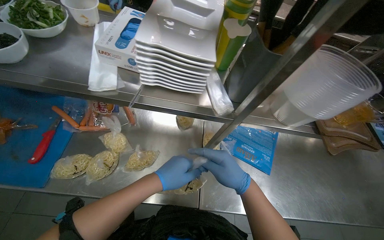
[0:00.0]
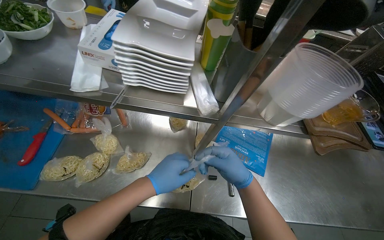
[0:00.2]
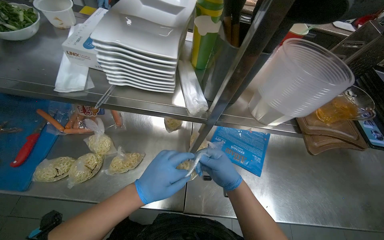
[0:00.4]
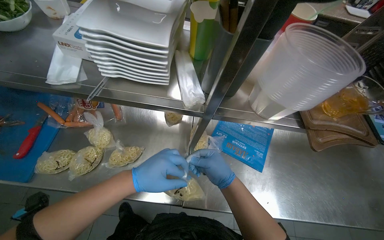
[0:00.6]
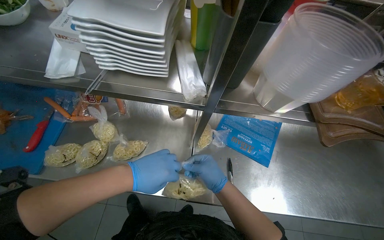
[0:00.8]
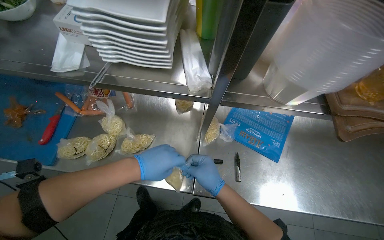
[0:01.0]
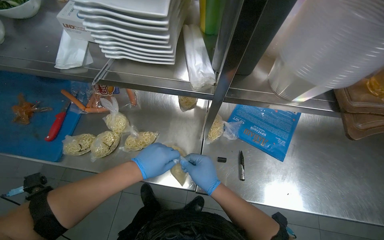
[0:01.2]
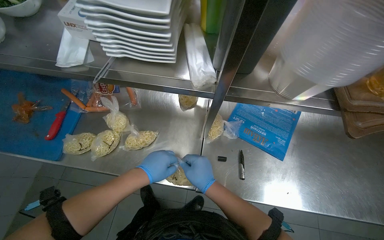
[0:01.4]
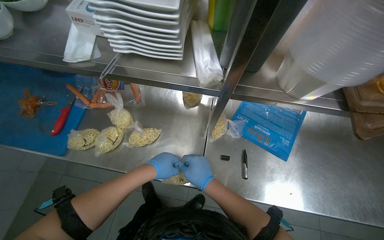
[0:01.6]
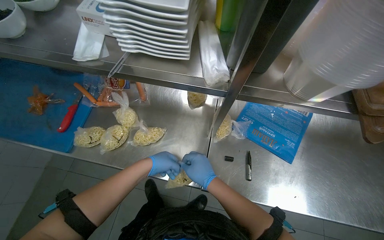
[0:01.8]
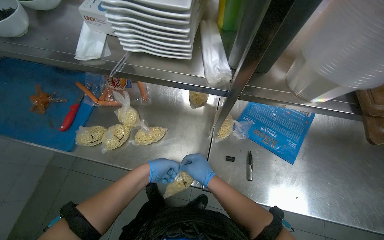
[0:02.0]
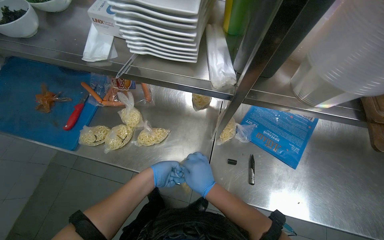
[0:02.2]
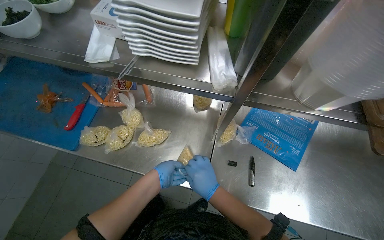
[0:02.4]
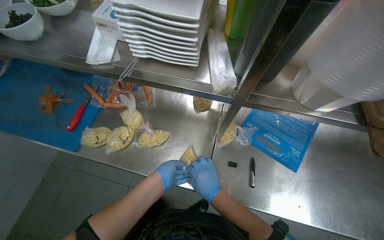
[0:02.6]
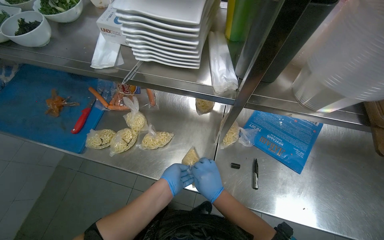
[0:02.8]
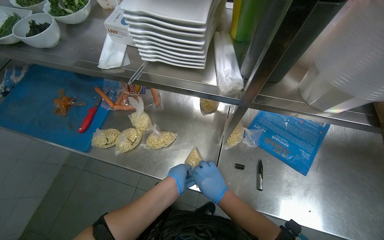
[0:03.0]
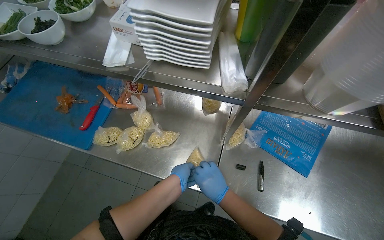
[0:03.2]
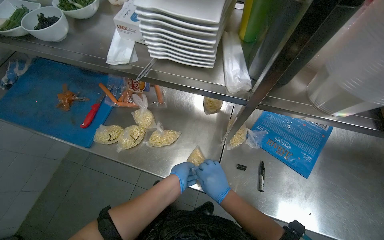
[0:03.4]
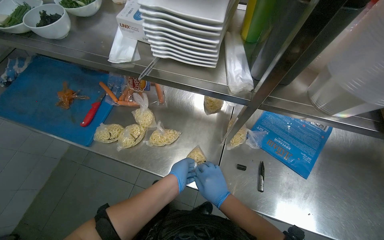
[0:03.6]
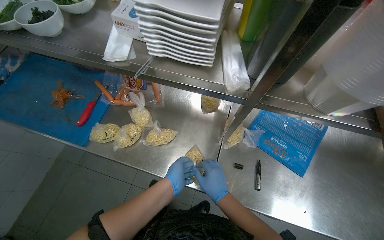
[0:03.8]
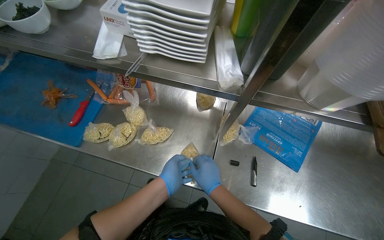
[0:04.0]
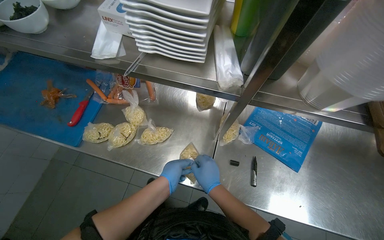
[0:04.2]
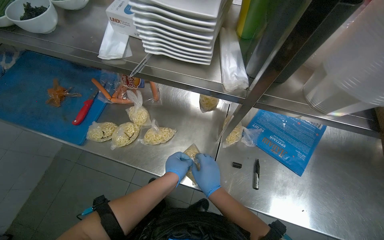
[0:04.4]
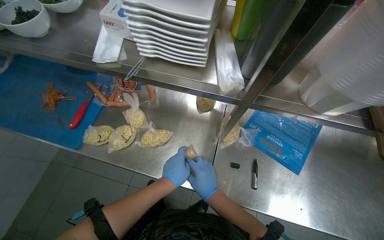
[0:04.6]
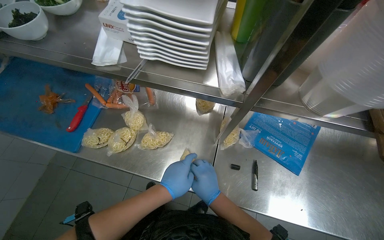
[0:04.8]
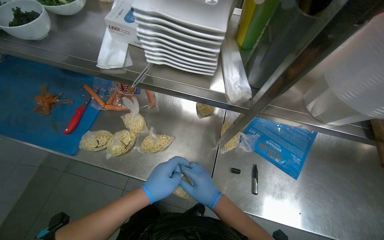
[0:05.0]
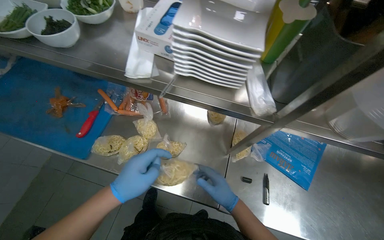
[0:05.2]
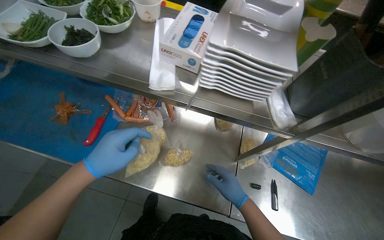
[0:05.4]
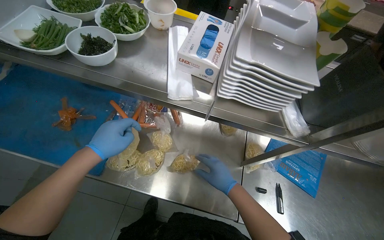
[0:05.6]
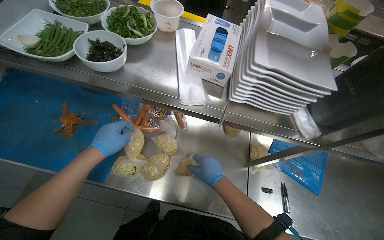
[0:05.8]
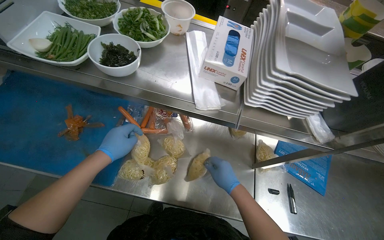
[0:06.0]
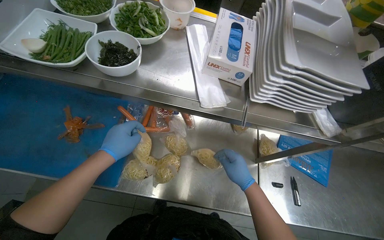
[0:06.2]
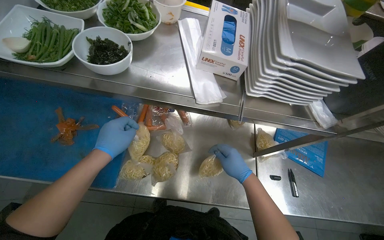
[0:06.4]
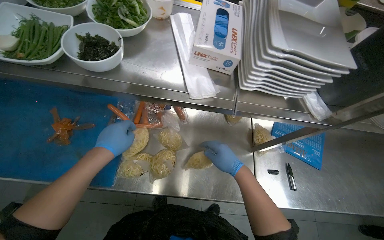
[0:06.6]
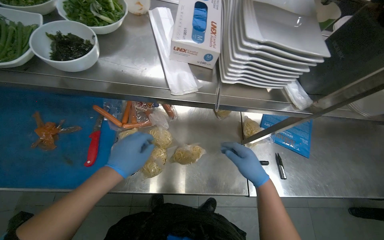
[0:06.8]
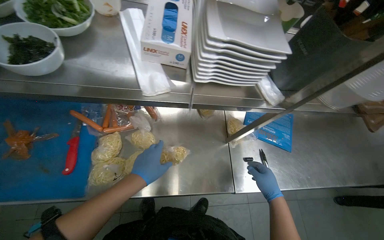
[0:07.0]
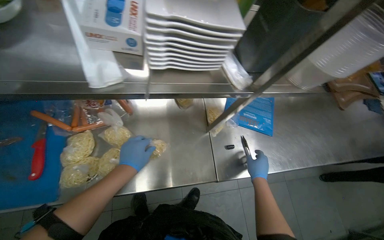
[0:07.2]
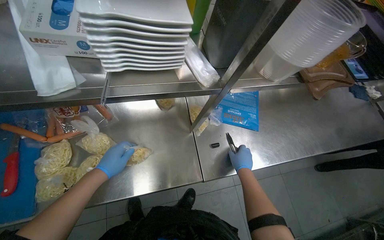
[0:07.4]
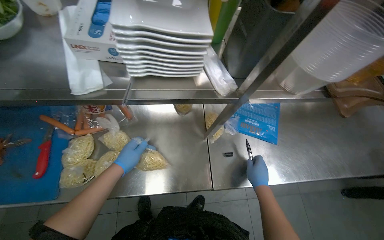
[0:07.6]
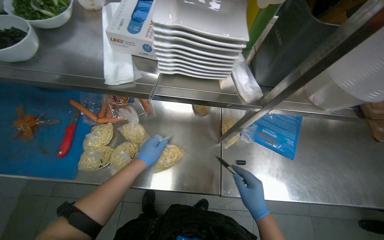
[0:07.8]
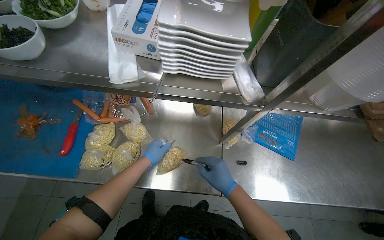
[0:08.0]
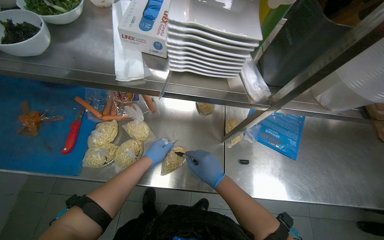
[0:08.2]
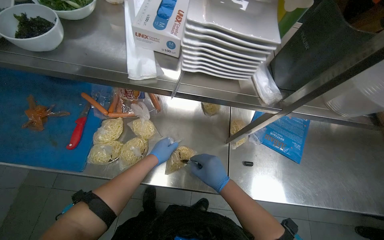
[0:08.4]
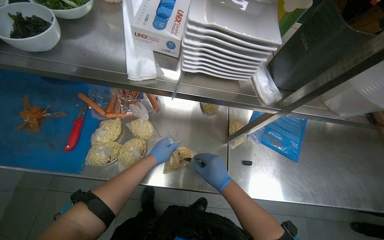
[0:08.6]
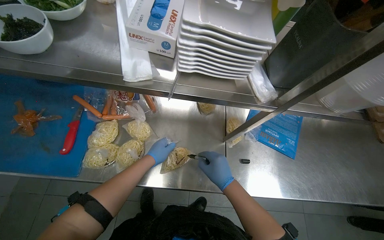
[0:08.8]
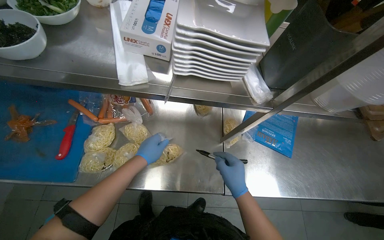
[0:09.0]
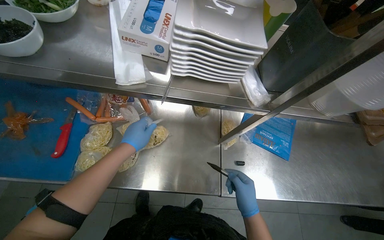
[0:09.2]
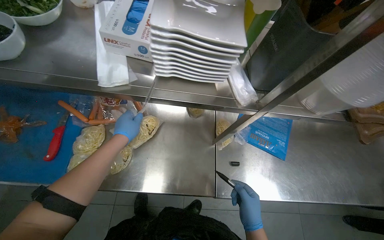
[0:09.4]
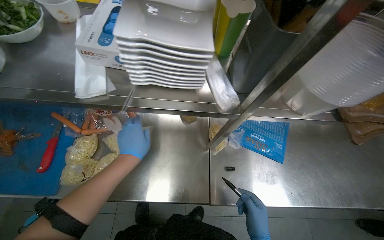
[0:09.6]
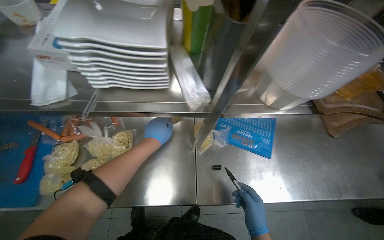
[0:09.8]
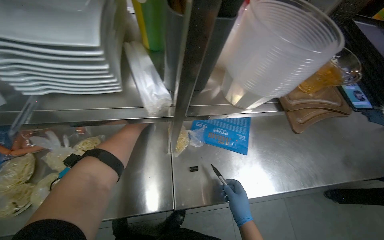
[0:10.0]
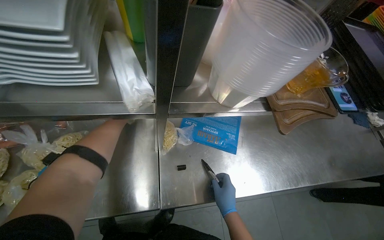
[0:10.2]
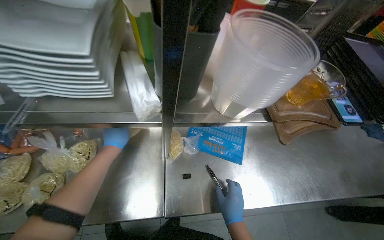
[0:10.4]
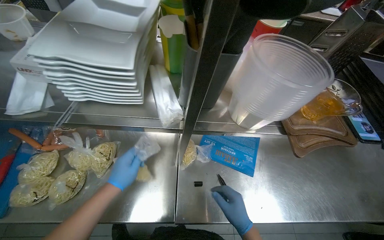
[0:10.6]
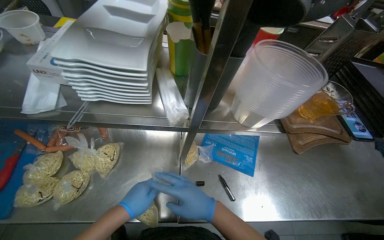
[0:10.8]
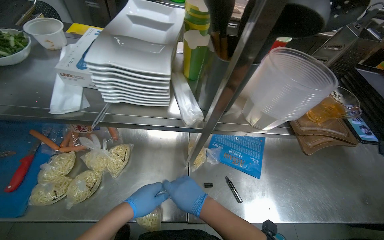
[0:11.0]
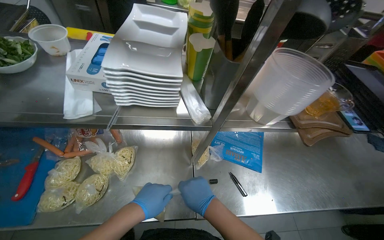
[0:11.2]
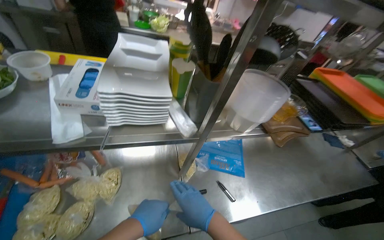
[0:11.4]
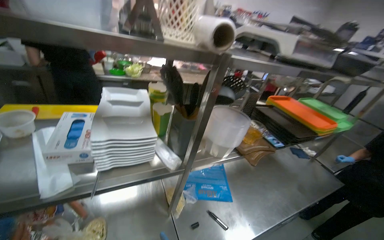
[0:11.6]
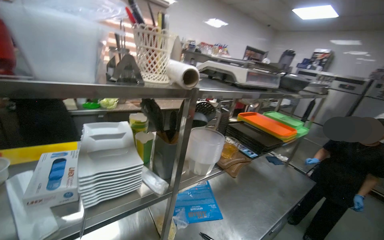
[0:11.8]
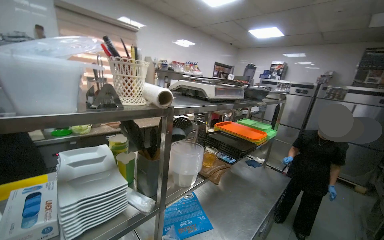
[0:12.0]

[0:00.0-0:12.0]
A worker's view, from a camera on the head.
Job: preparing food.
The whole recording: Preparing noodle portions. The worker seals individual portions of noodles into plastic bags.
0:00.0 to 0:01.6: Both hands move farther from the camera, some 10 cm.
0:01.6 to 0:04.4: The hands make small movements and keep their place.
0:04.4 to 0:06.0: The left hand shifts roughly 50 cm to the left and up the picture.
0:06.0 to 0:07.6: The right hand moves to the right, roughly 30 cm.
0:07.6 to 0:09.0: The right hand is displaced to the left by some 15 cm.
0:10.4 to 0:12.0: The head turns to the right by about 40 degrees. The view tilts some 40 degrees upward.

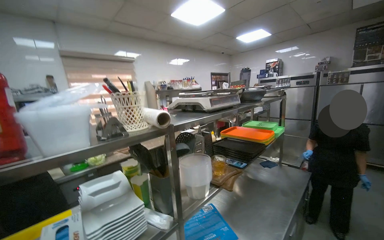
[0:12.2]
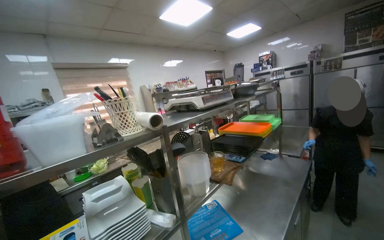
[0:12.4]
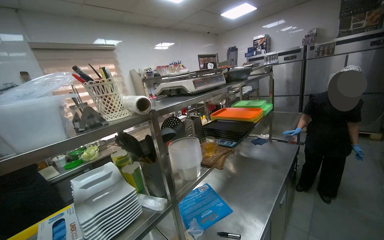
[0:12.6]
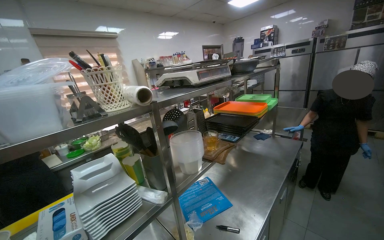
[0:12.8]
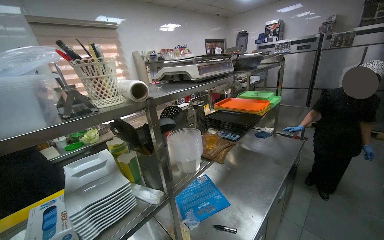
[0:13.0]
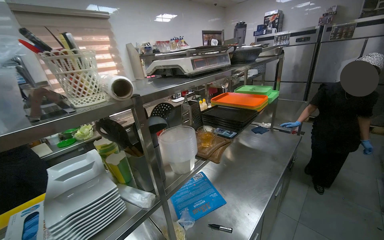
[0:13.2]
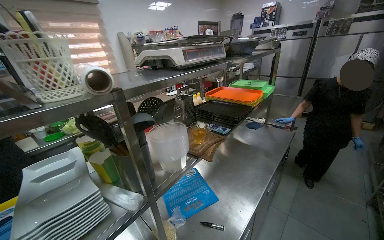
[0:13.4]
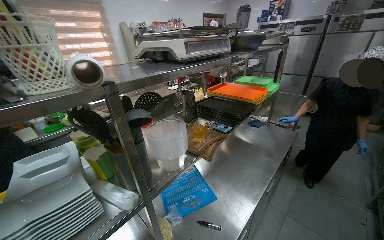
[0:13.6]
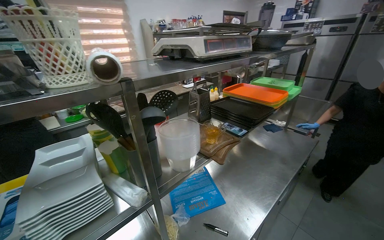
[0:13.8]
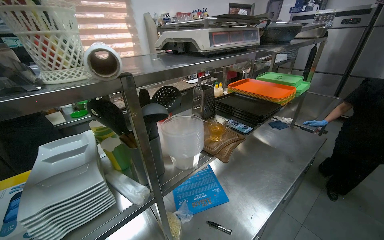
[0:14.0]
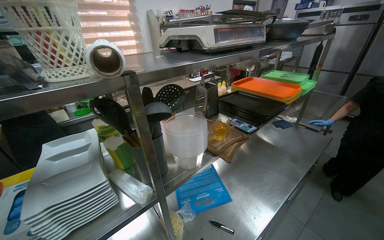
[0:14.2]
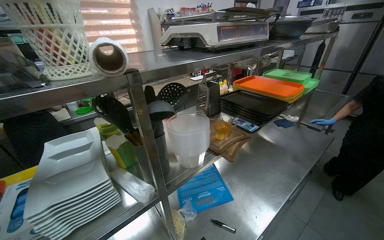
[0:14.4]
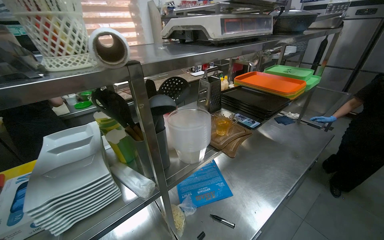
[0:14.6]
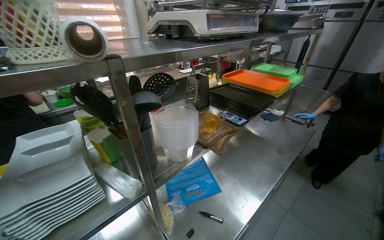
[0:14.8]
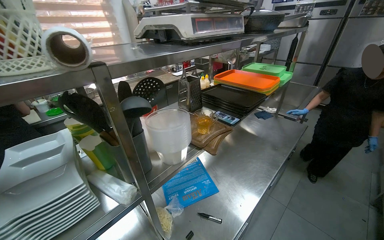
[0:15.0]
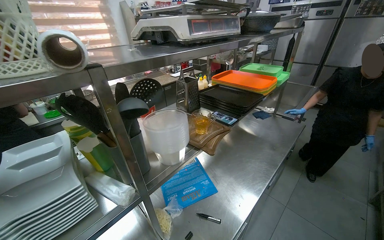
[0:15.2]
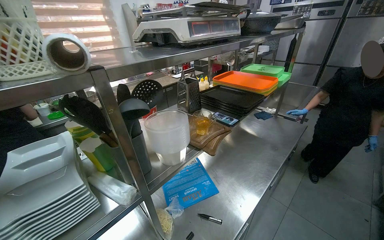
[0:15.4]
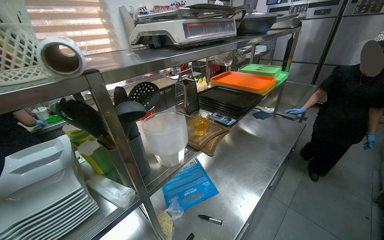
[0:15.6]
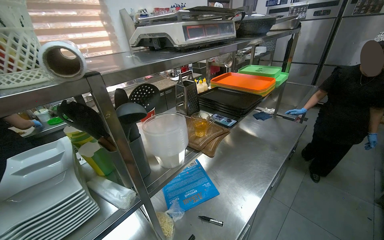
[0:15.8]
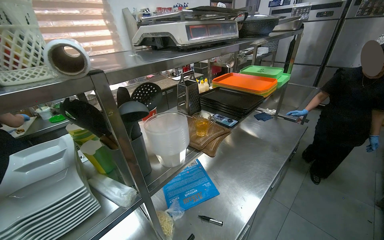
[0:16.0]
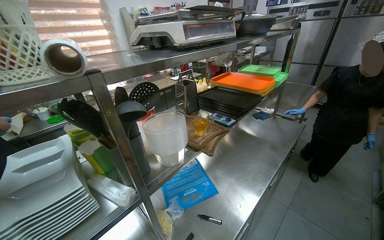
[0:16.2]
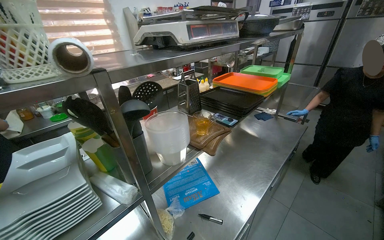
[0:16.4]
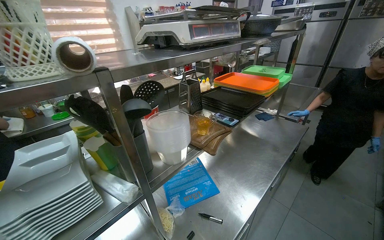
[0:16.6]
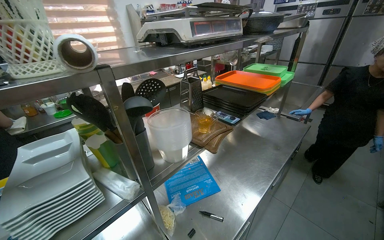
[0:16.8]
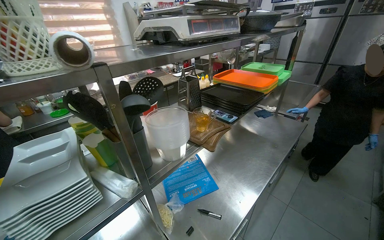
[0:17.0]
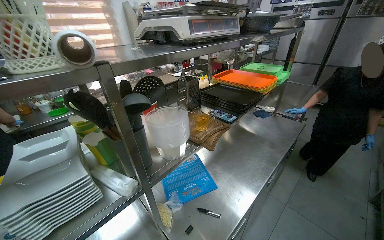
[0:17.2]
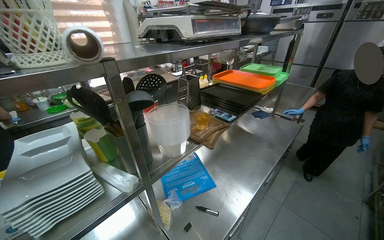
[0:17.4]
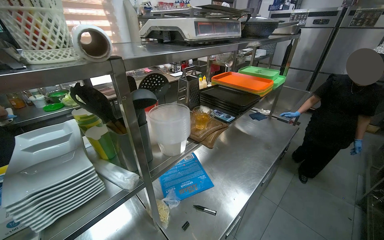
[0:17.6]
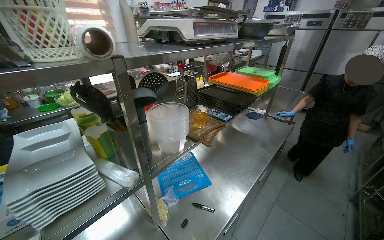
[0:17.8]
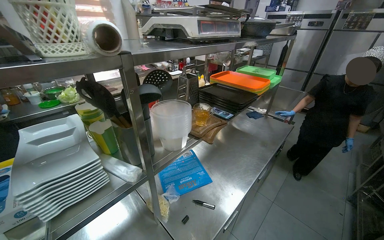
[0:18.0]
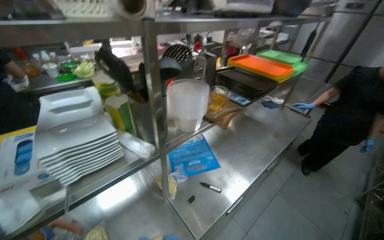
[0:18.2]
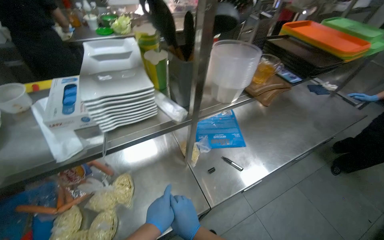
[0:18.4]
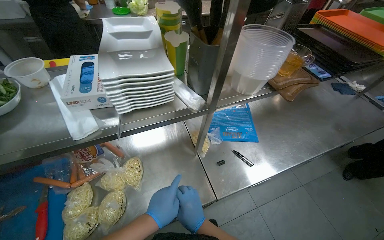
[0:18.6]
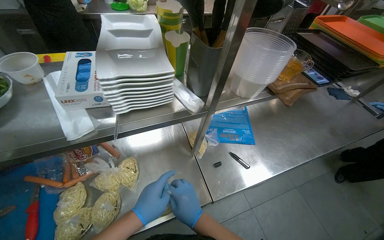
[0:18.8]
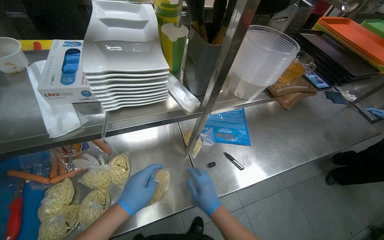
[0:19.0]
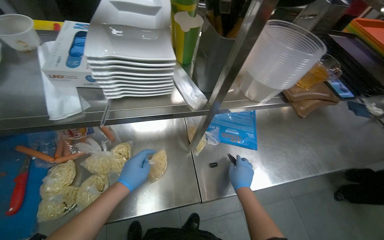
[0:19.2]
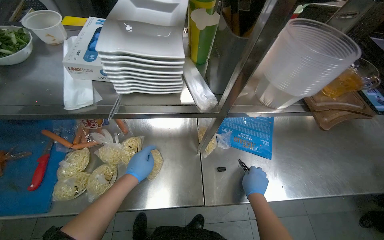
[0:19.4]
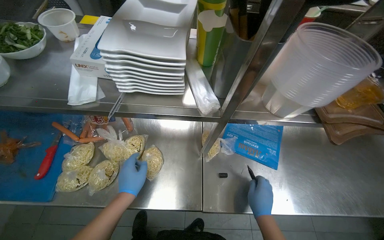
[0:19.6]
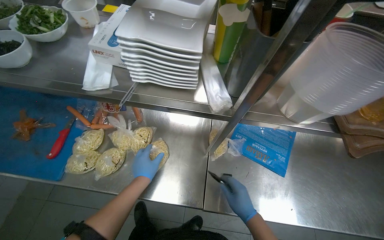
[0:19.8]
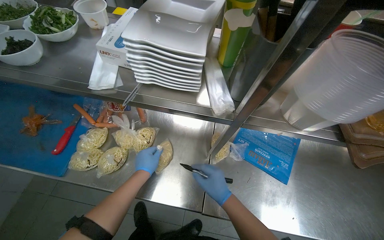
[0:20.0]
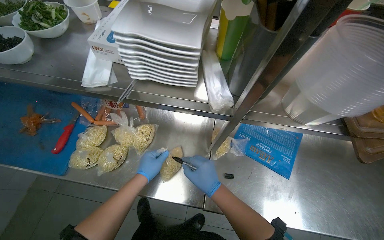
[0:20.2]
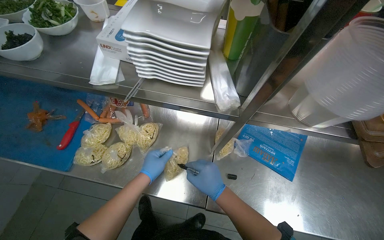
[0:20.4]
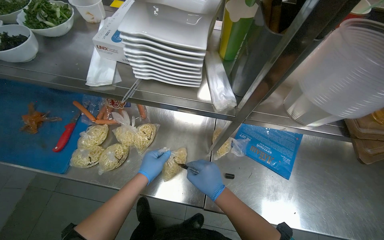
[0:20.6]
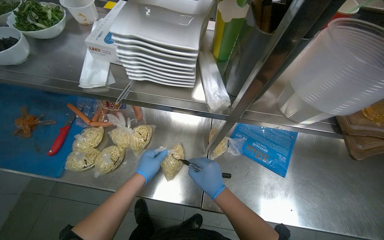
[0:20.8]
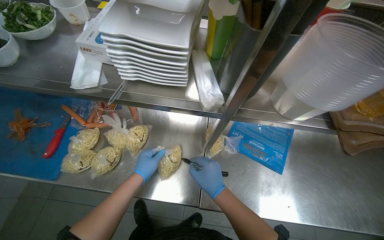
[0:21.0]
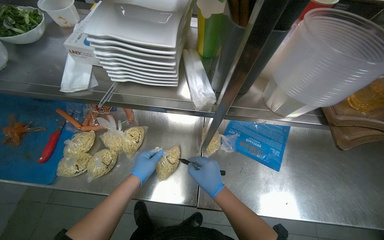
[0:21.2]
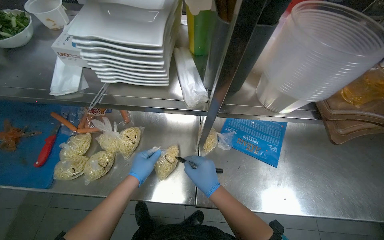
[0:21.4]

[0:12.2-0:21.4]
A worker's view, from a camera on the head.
Job: preparing food.
The whole recording: Preparing noodle portions. The worker seals individual portions of noodles into plastic bags.
0:12.2 to 0:13.8: The view tips downward by approximately 15 degrees.
0:16.8 to 0:18.4: The view tips downward by some 15 degrees.
0:18.4 to 0:19.8: The wearer looks approximately 35 degrees further to the left. The left hand heads farther from the camera, covering some 10 cm.
